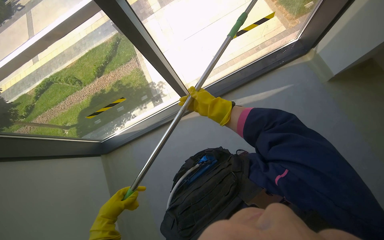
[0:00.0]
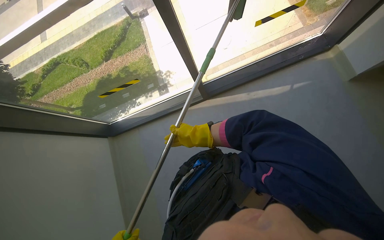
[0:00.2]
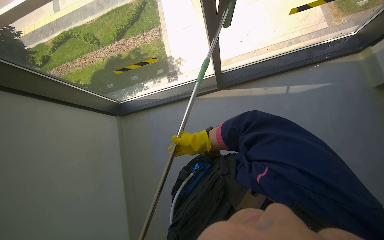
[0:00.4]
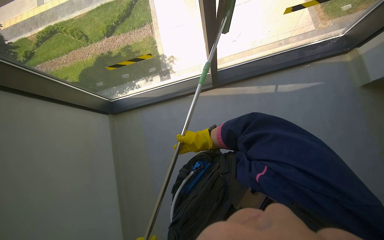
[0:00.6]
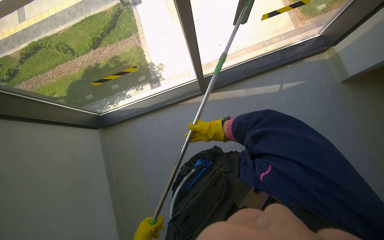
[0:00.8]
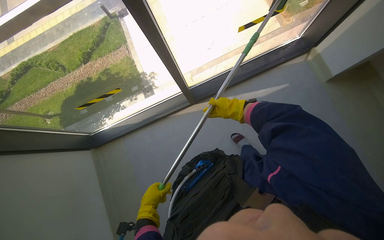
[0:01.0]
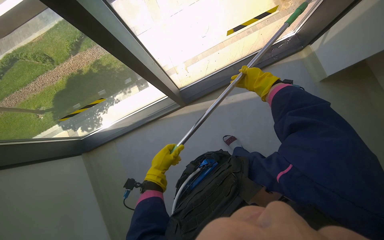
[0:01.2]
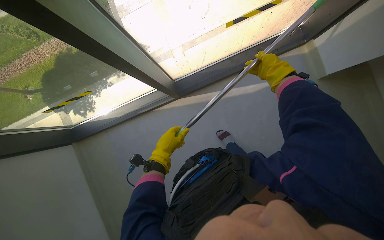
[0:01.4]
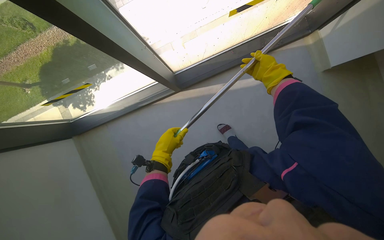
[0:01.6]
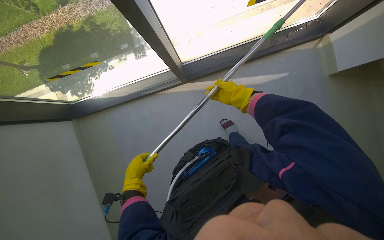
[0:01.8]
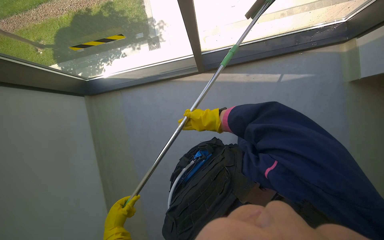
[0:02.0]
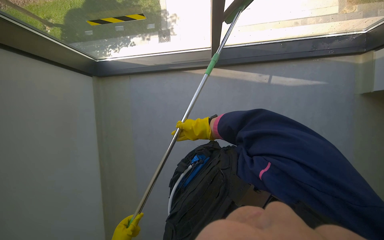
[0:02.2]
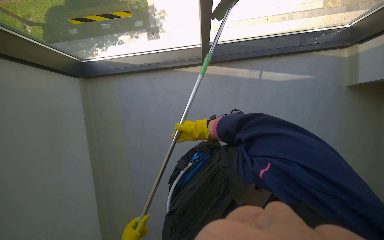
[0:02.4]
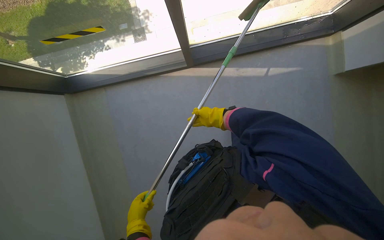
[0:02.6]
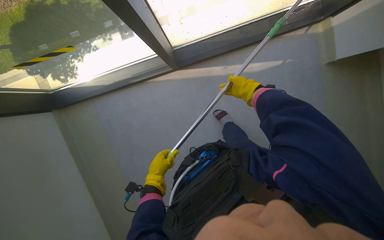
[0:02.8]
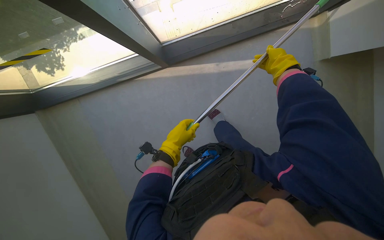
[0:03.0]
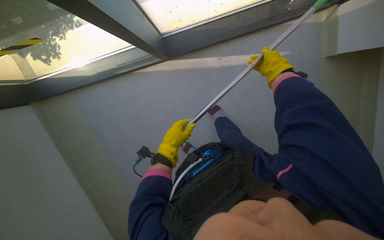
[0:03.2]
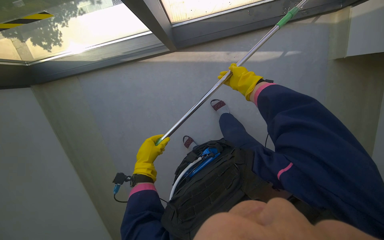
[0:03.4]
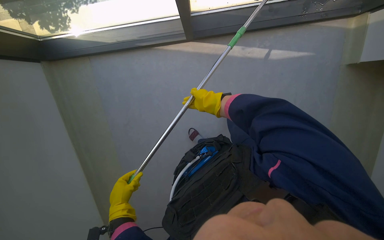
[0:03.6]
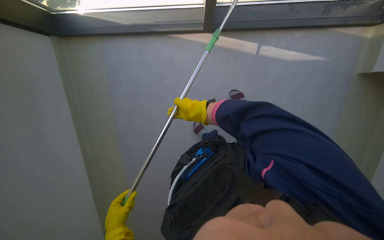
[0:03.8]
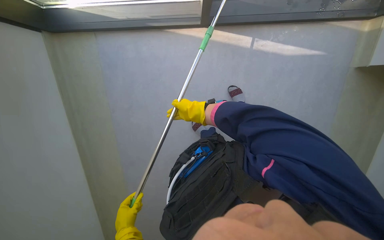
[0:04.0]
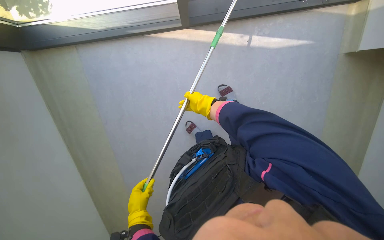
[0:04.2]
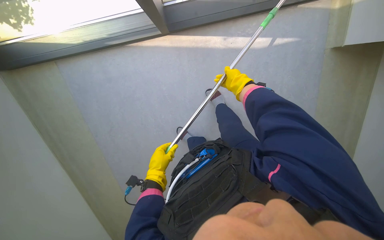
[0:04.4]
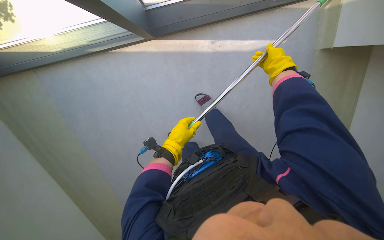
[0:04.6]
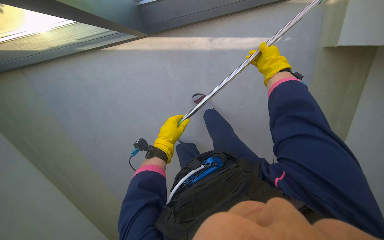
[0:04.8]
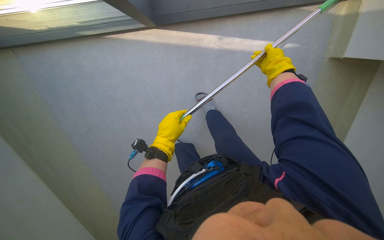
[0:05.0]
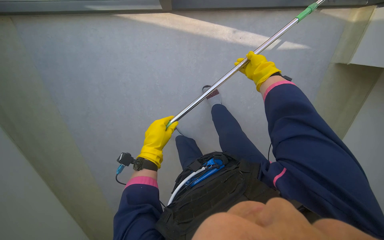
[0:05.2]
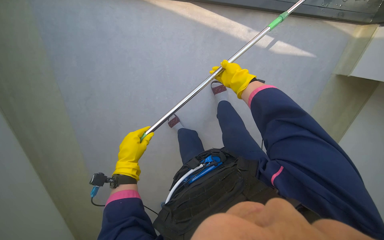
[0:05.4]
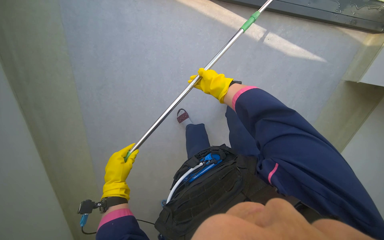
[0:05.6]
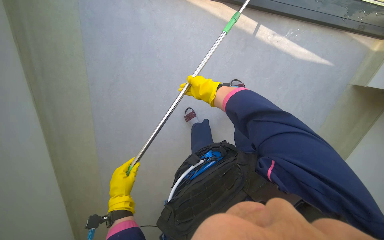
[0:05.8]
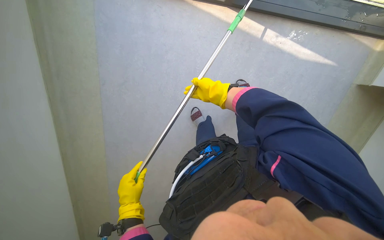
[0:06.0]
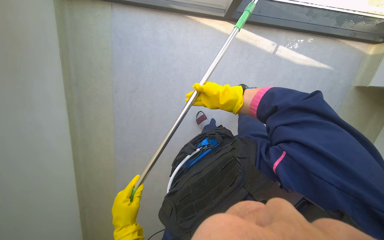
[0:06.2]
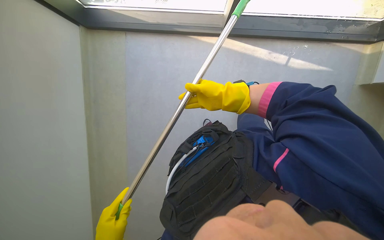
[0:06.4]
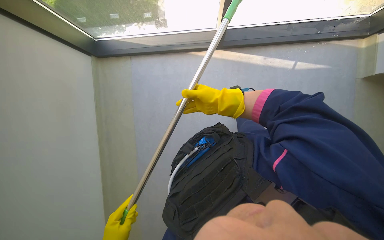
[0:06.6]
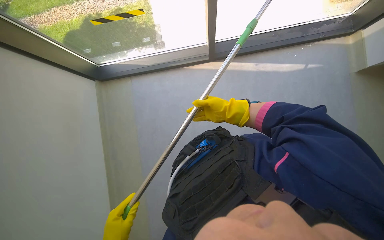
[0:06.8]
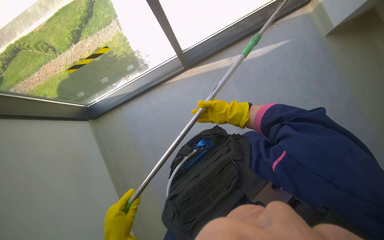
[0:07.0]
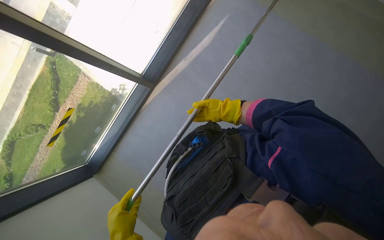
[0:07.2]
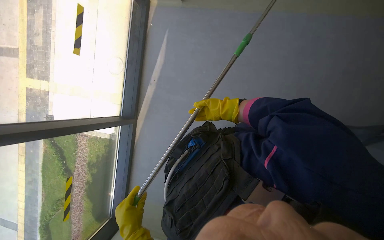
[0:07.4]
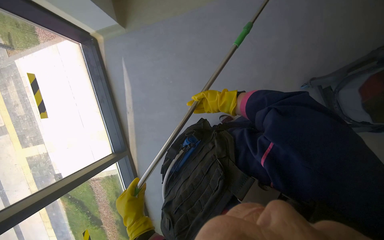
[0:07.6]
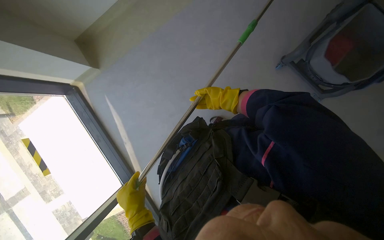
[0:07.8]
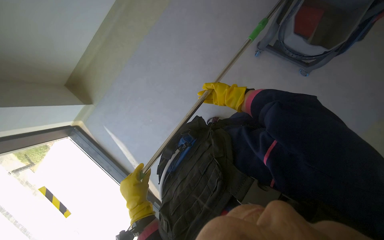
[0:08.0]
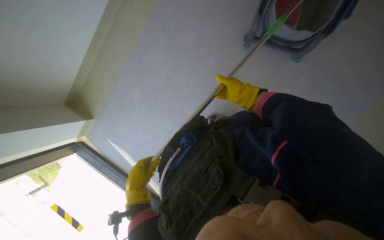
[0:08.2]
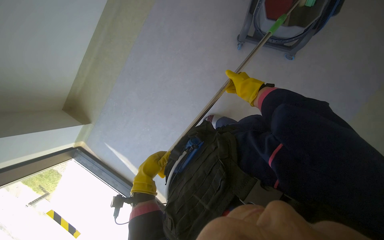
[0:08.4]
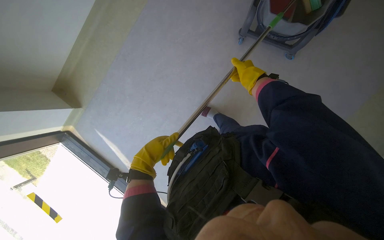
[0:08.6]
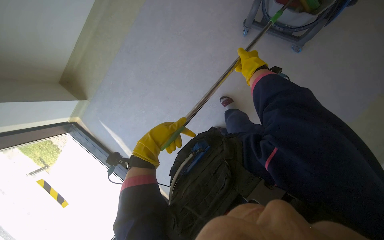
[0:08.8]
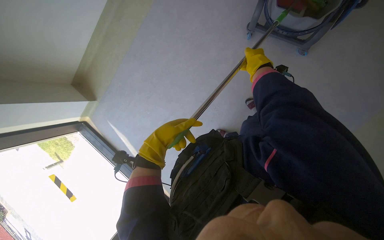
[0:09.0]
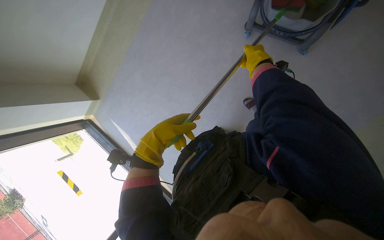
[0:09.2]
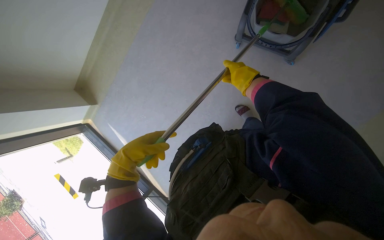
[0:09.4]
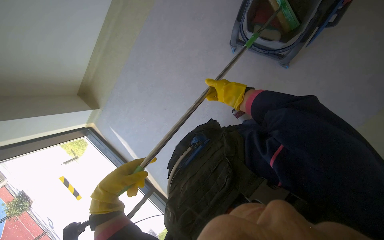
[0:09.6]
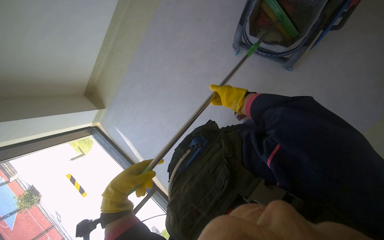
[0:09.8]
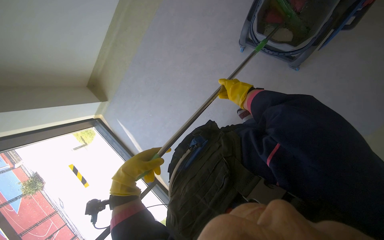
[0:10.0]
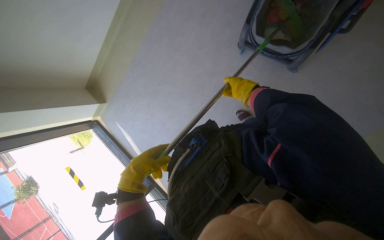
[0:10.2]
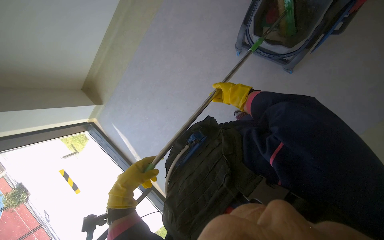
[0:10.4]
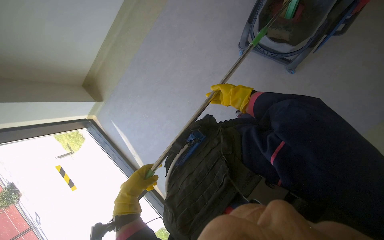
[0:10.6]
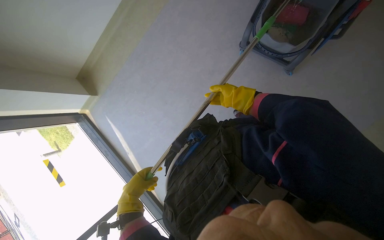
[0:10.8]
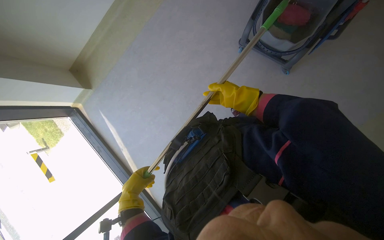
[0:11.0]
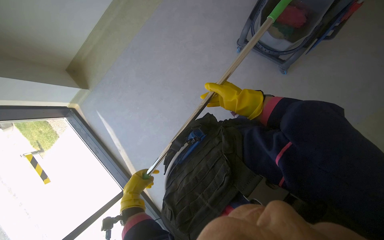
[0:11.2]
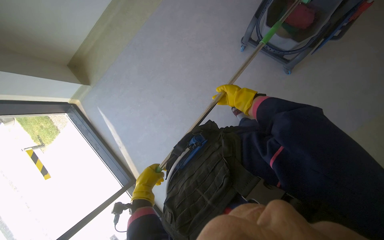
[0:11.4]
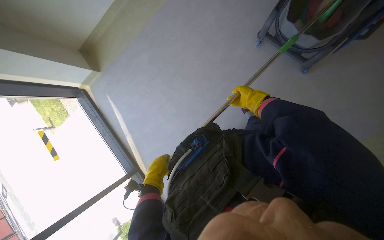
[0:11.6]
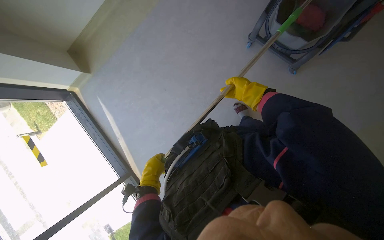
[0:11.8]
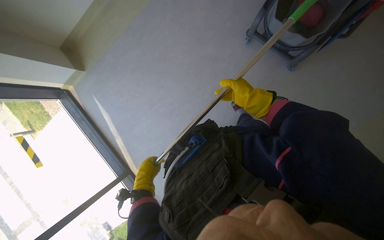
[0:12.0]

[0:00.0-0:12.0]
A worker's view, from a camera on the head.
Job: cleaning windows.
The whole recording: Cleaning window with squeegee. The worker uses a long-handled squeegee to clean a large window.
0:00.0 to 0:01.6: The view tilts roughly 15 degrees downward. The right hand goes roughly 30 cm to the right and up the picture.
0:01.6 to 0:03.0: The right hand goes to the left and returns, roughly 50 cm each way.
0:03.0 to 0:04.4: The left hand shifts roughly 35 cm farther from the camera, down the picture and to the left. The right hand travels farther from the camera and to the left by approximately 30 cm.
0:04.4 to 0:06.0: The right hand shifts approximately 10 cm to the left.
0:06.0 to 0:07.6: The head travels roughly 80 cm. The camera is aimed some 20 degrees further to the left. The wearer looks approximately 30 degrees further upward. The scene turns roughly 110 degrees counterclockwise in the picture.
0:07.6 to 0:09.0: Everything in view rotates some 35 degrees counterclockwise.
0:09.0 to 0:10.4: The left hand heads down the picture, covering some 10 cm.
0:10.4 to 0:12.0: The left hand is displaced farther from the camera by about 20 cm.

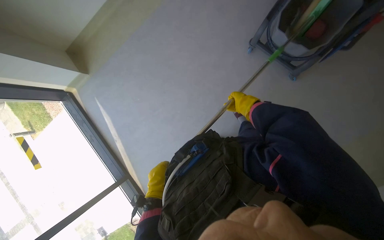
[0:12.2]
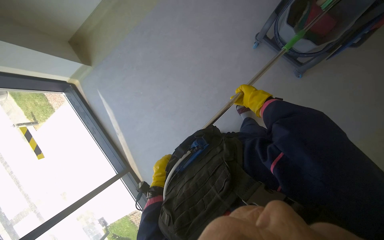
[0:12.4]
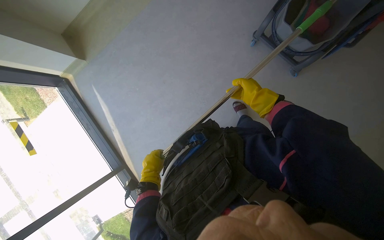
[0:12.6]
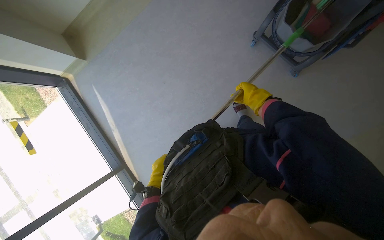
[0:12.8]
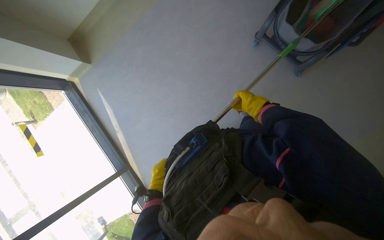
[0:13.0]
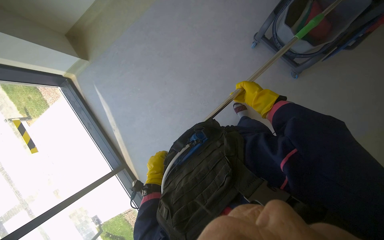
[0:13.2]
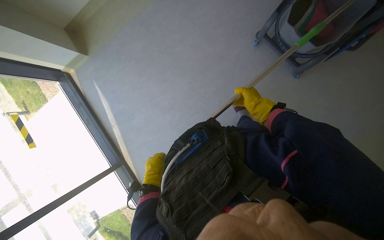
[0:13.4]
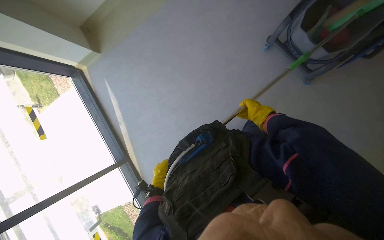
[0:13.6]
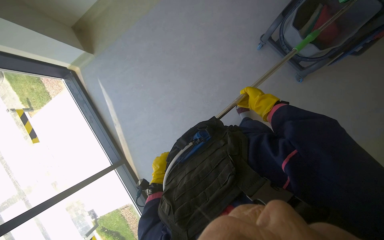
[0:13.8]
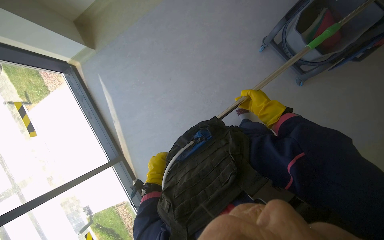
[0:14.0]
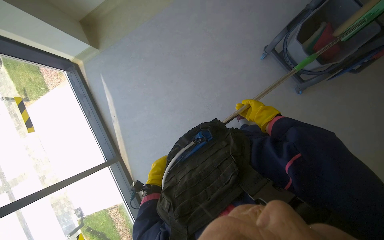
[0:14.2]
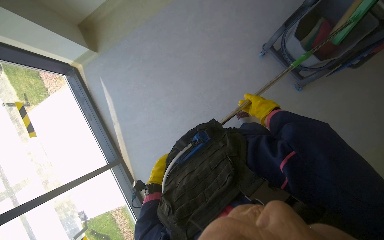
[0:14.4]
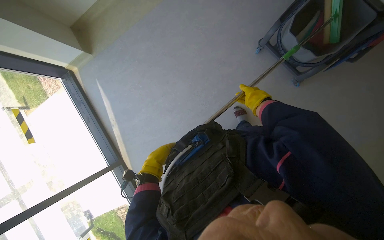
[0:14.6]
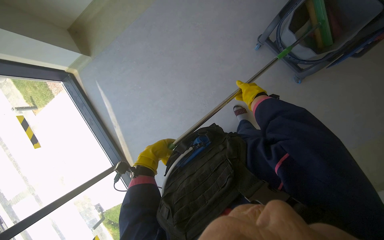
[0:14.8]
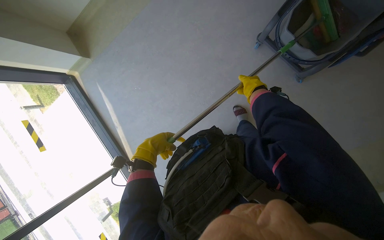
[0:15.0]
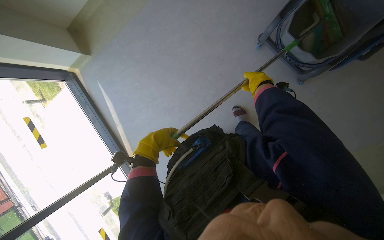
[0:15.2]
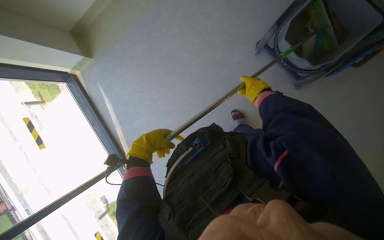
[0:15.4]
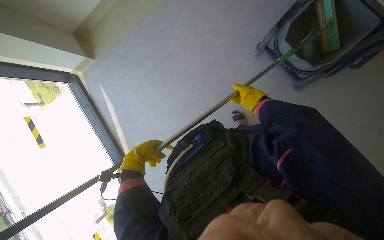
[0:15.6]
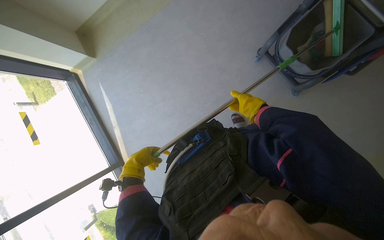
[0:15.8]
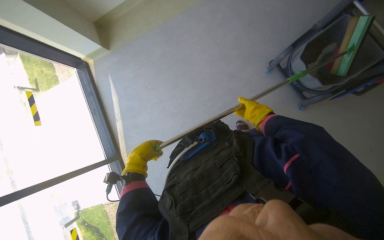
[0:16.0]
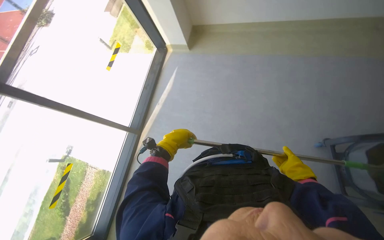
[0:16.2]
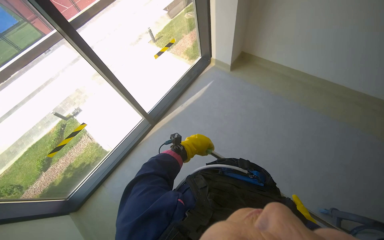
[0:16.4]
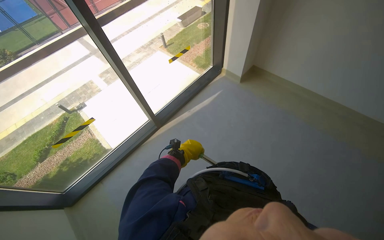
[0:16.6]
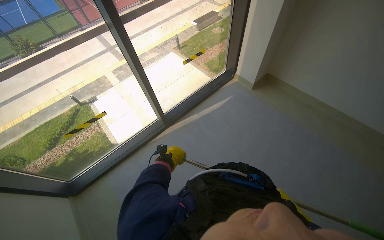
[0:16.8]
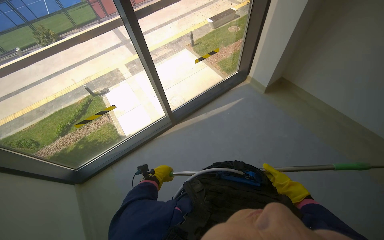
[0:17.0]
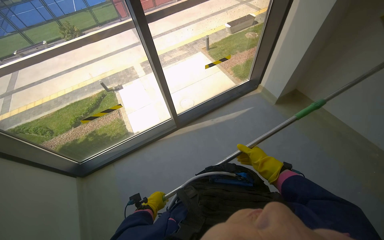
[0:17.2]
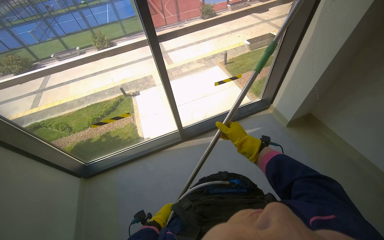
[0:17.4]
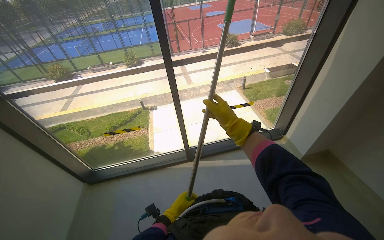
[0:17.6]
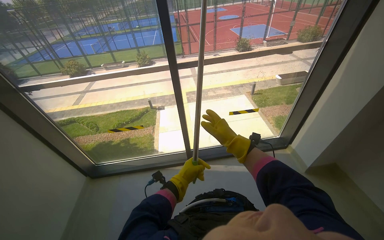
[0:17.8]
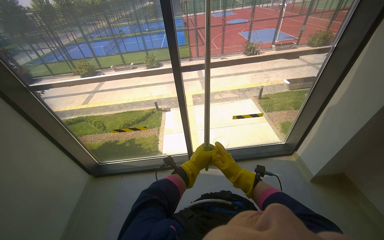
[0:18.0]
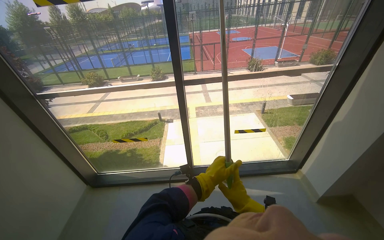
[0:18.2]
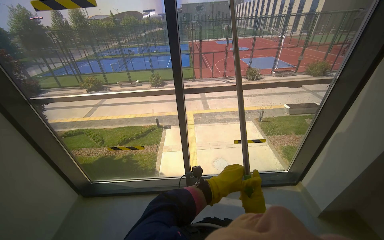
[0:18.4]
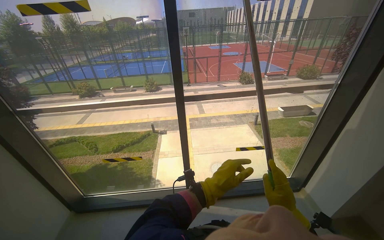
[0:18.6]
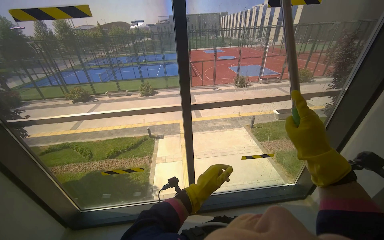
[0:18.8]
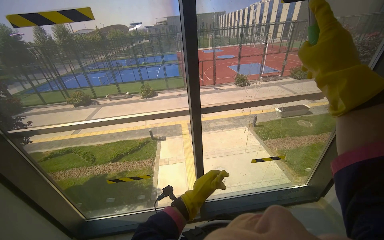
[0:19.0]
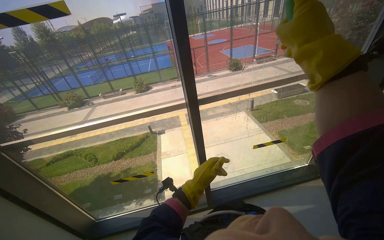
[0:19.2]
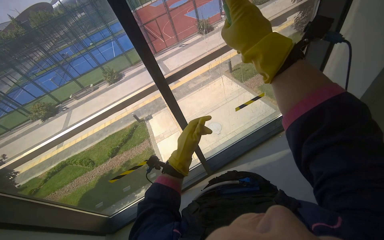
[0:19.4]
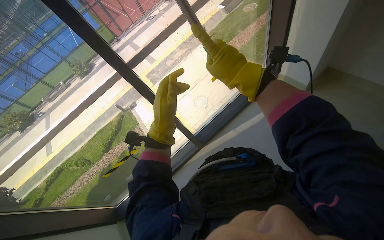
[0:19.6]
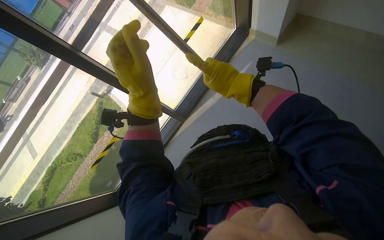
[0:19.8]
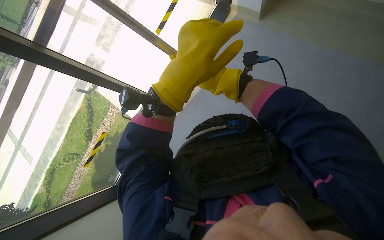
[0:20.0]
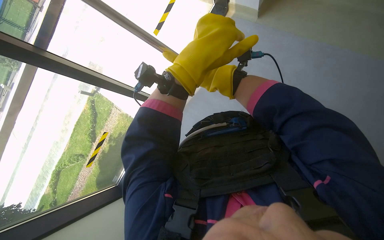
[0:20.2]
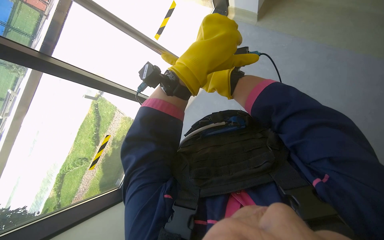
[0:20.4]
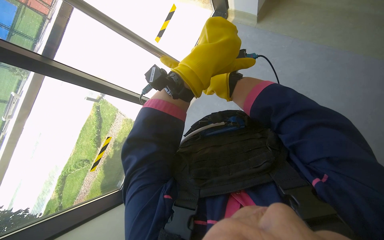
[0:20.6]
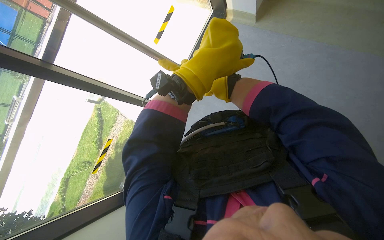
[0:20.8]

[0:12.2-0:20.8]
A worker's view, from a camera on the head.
Job: cleaning windows.
The whole recording: Cleaning window with squeegee. The worker uses a long-handled squeegee to clean a large window.
0:12.2 to 0:13.6: The left hand moves nearer and farther over roughly 10 cm, changing direction 4 times.
0:13.6 to 0:15.0: The right hand heads nearer to the camera, covering approximately 10 cm. The left hand is displaced nearer to the camera and up the picture by approximately 30 cm.
0:15.0 to 0:16.6: The view tips upward by about 20 degrees. Everything in view rotates about 75 degrees clockwise.
0:16.6 to 0:18.0: The head turns to the left by roughly 40 degrees. The view tilts roughly 15 degrees upward. The left hand travels down the picture and back again, roughly 20 cm each way. Meanwhile the right hand goes about 60 cm up the picture and farther from the camera.
0:19.4 to 0:20.8: The view tilts some 25 degrees downward. Everything in view rotates about 30 degrees counterclockwise.
